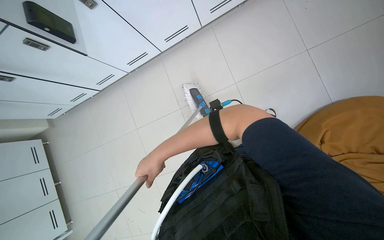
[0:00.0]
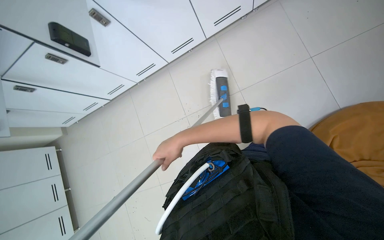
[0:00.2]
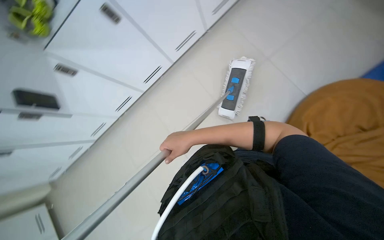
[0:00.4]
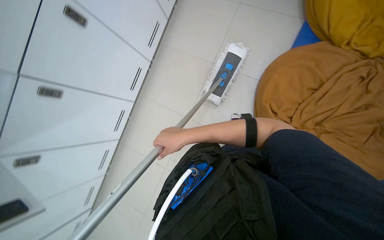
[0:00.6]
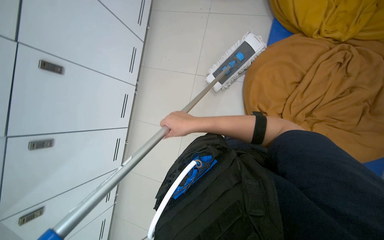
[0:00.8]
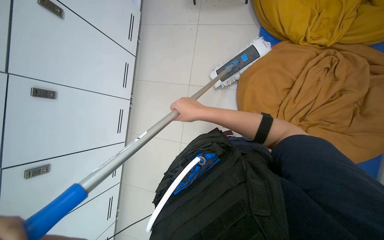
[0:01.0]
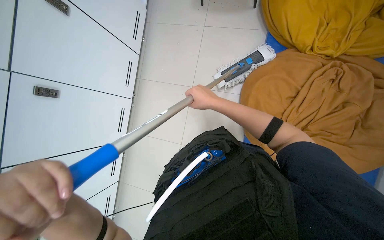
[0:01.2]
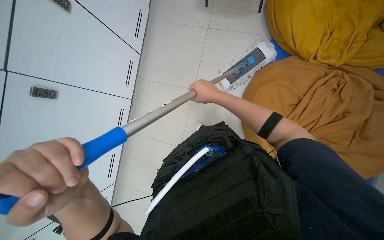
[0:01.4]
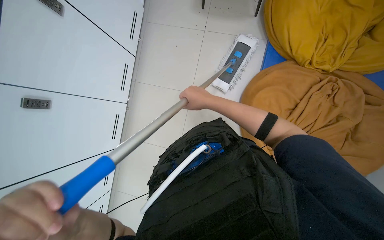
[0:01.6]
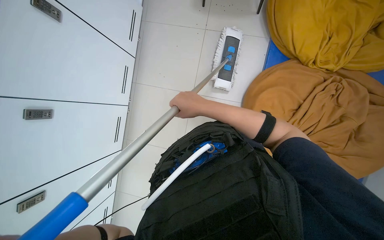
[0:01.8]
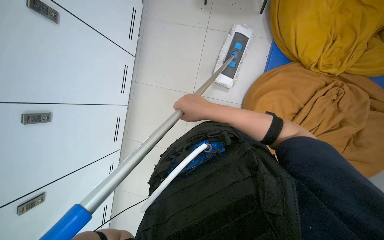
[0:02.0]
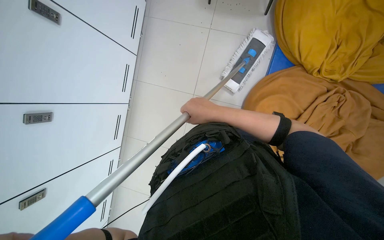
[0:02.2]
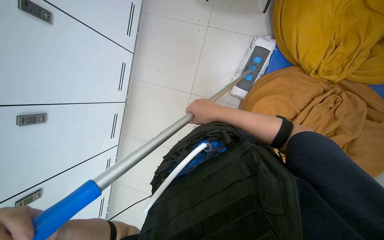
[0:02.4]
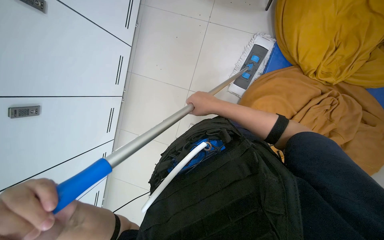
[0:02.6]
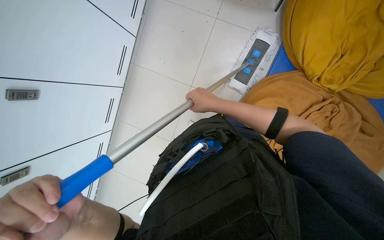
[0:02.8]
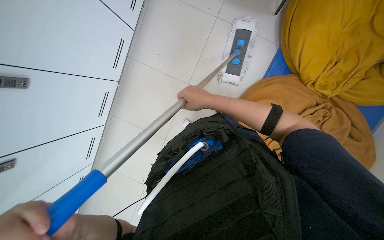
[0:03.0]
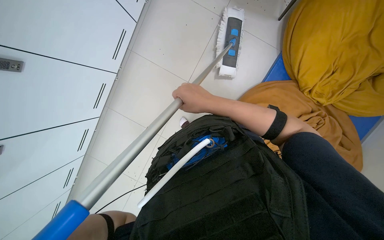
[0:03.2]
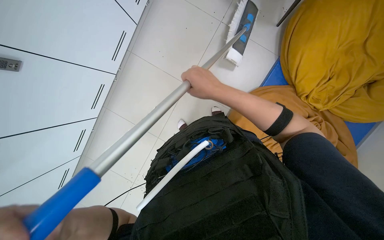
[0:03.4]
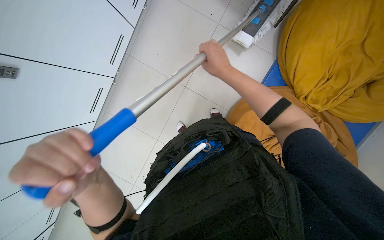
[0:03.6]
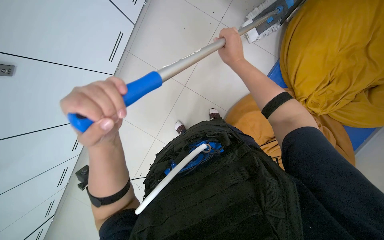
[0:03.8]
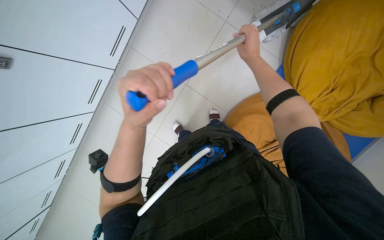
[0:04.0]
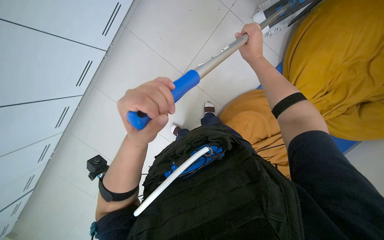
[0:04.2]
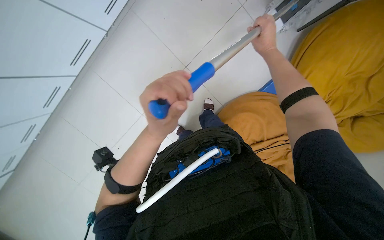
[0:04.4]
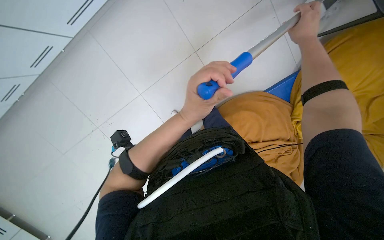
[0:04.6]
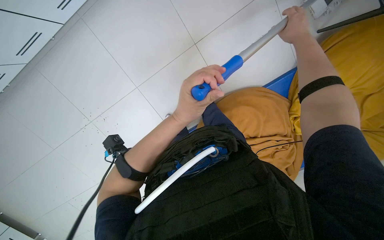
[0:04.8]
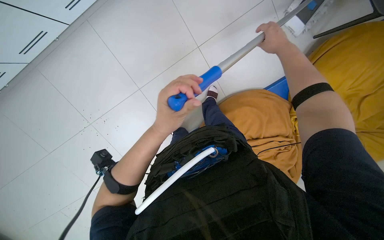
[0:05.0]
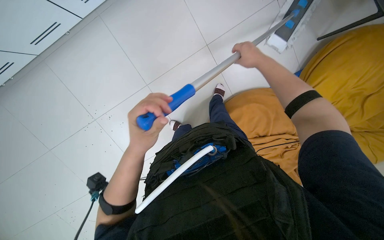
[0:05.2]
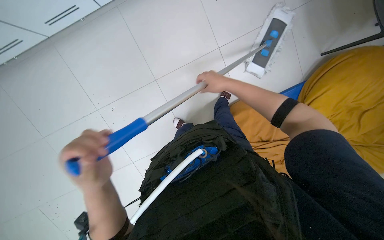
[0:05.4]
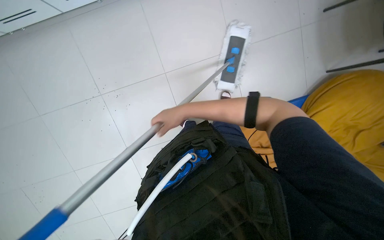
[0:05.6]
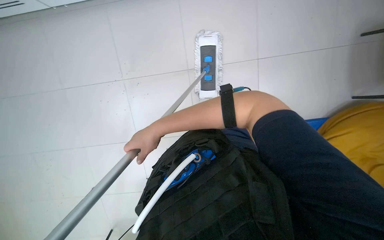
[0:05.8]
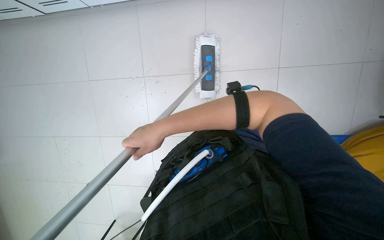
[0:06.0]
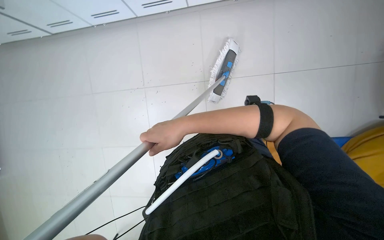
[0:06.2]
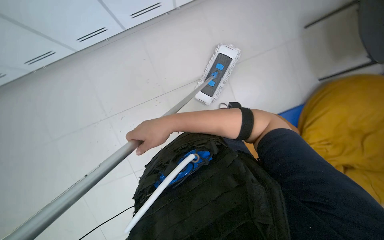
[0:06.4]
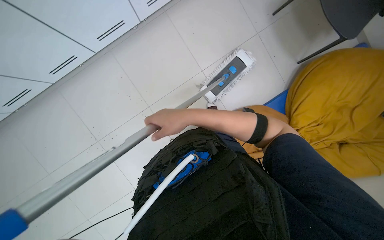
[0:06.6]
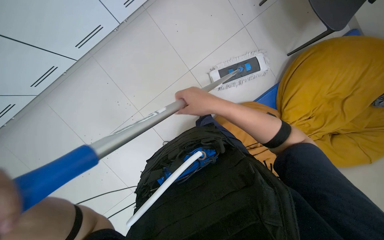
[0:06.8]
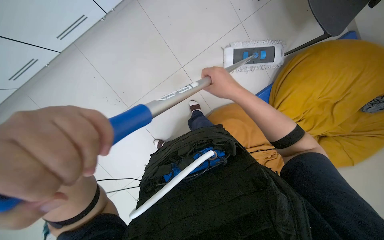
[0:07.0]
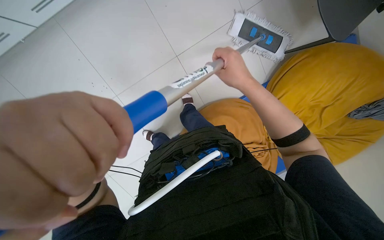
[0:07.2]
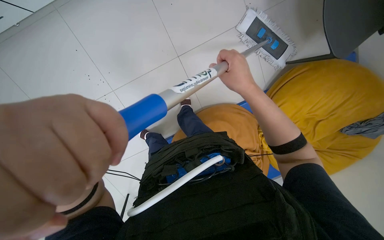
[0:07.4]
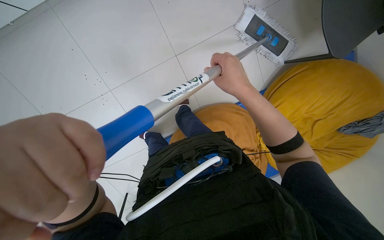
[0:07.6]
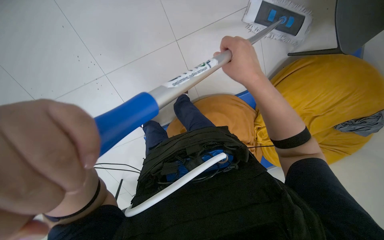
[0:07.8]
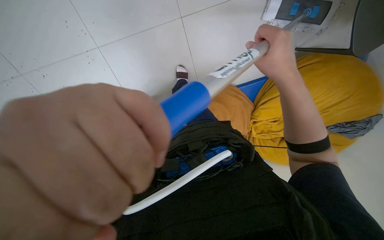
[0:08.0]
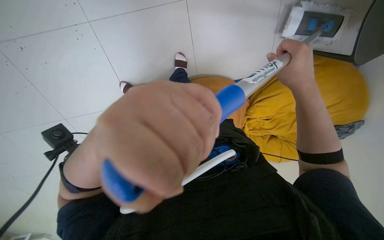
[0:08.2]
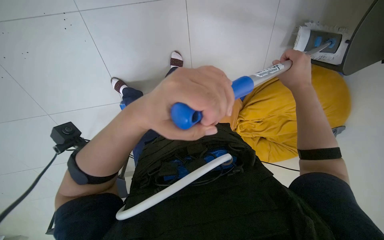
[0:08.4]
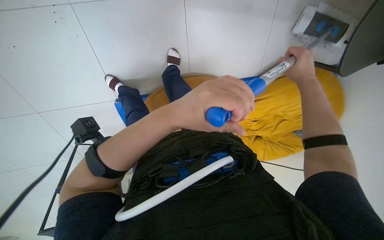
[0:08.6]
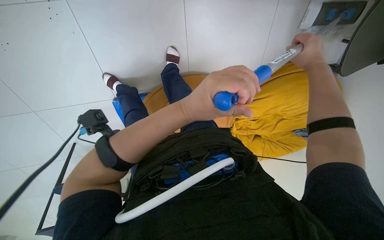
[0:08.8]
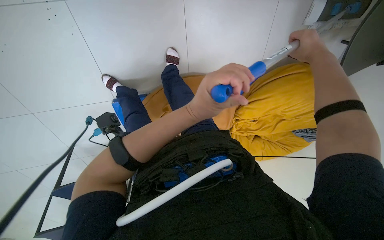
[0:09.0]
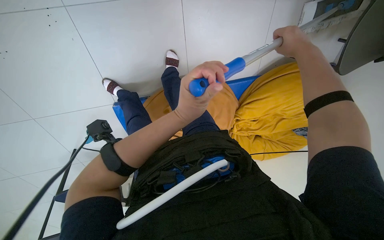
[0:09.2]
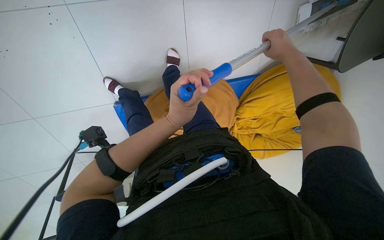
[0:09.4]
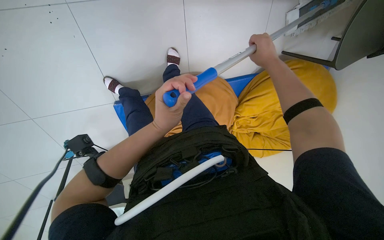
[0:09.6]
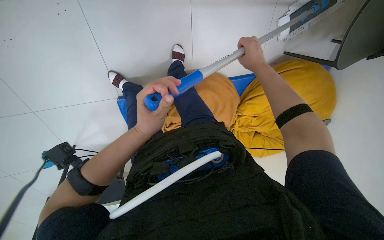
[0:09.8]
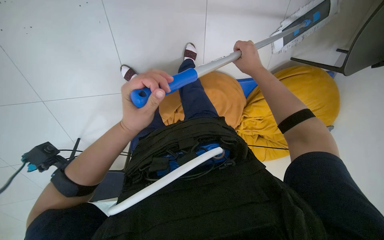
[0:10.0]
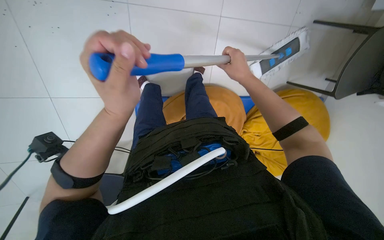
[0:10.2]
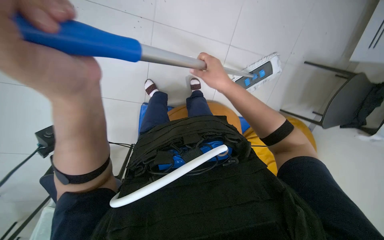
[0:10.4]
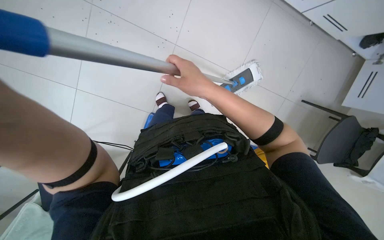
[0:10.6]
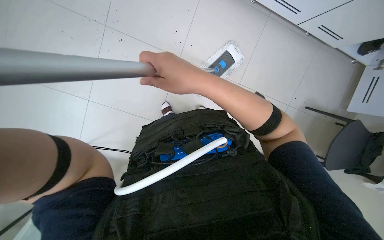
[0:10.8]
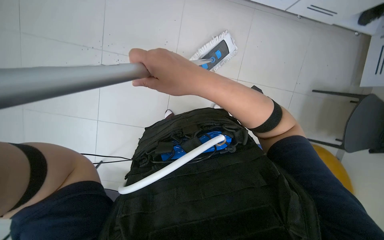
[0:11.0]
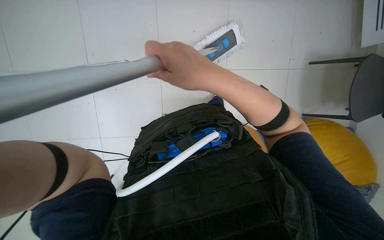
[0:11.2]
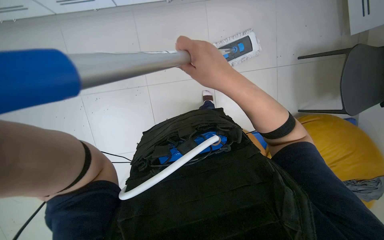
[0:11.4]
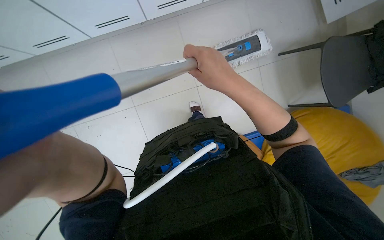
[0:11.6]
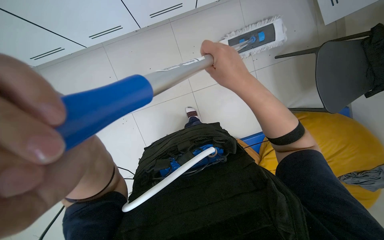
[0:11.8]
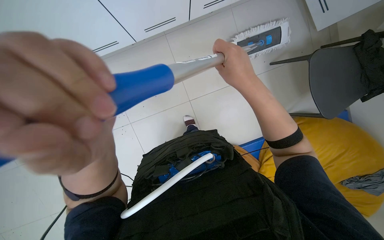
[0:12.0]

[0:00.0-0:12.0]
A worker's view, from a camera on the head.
Job: mopping floor.
The whole recording: Mopping floor. The worker mops the floor with a flat mop.
0:00.0 to 0:01.6: The head travels about 50 cm. The head rotates roughly 55 degrees to the right. The wearer looks approximately 15 degrees further upward.
0:03.0 to 0:04.4: The right hand is displaced up the picture, to the right and farther from the camera by approximately 25 cm.
0:04.4 to 0:06.0: The camera sweeps to the right, by about 15 degrees. The right hand moves to the left and down the picture, about 70 cm.
0:06.0 to 0:07.6: The camera is aimed roughly 15 degrees further to the right. The right hand is displaced to the right and up the picture by some 60 cm.
0:07.6 to 0:09.0: The view tilts about 15 degrees downward. The right hand is displaced to the right by roughly 20 cm.
0:09.0 to 0:10.4: The left hand travels nearer to the camera and to the left by about 25 cm; the right hand is displaced to the left by about 25 cm.
0:10.4 to 0:12.0: The view tilts about 15 degrees upward. The right hand moves nearer to the camera, about 20 cm.

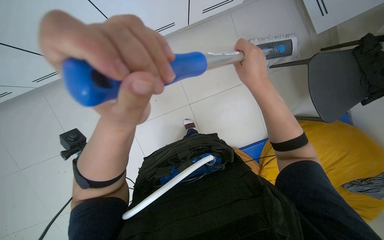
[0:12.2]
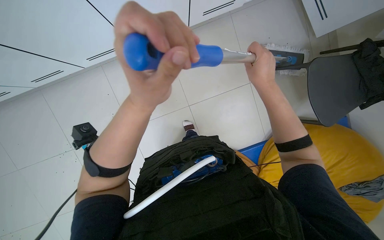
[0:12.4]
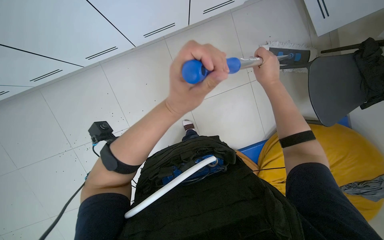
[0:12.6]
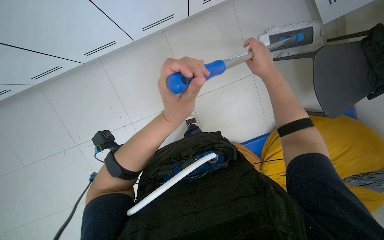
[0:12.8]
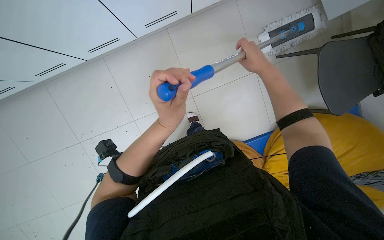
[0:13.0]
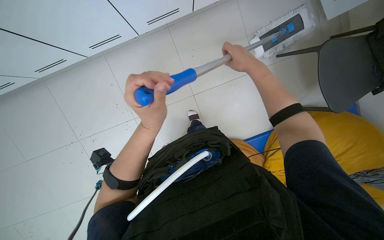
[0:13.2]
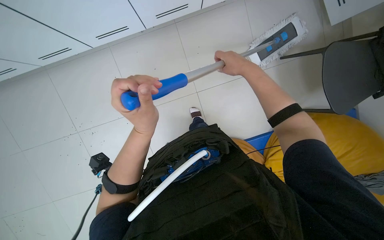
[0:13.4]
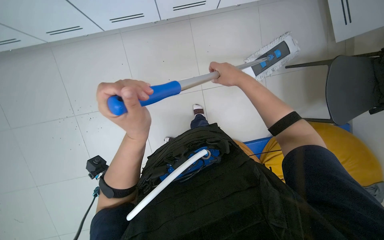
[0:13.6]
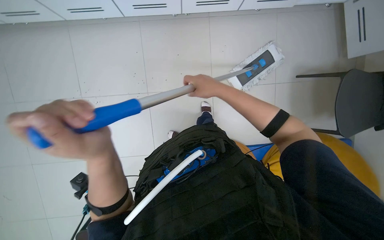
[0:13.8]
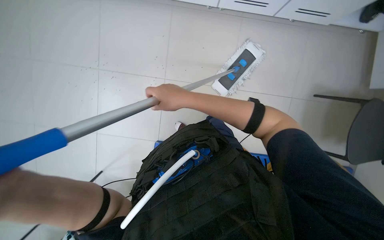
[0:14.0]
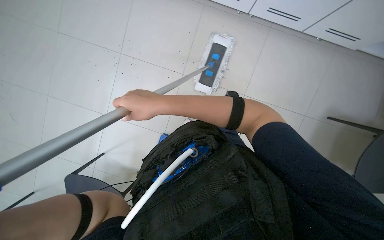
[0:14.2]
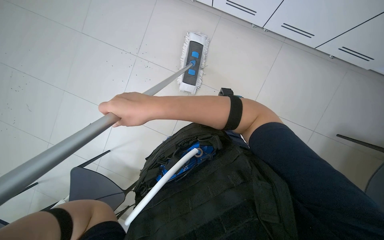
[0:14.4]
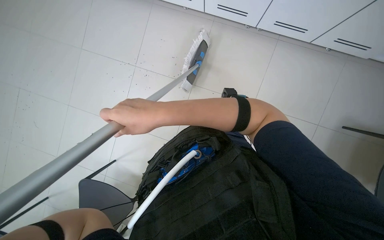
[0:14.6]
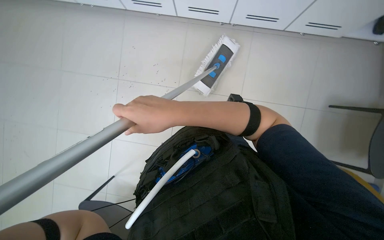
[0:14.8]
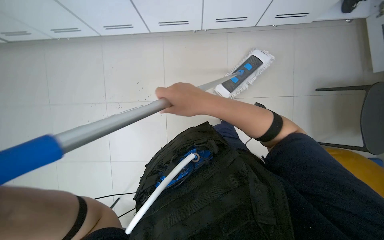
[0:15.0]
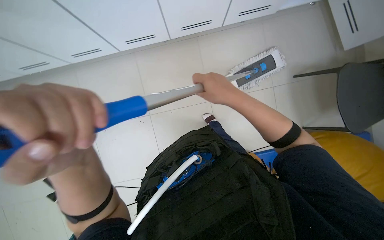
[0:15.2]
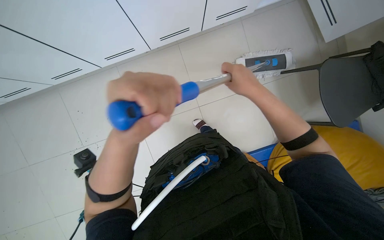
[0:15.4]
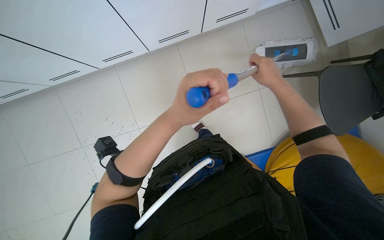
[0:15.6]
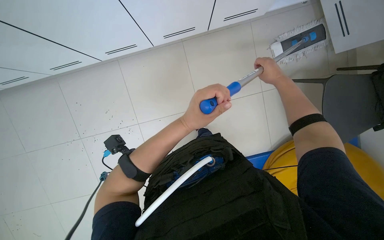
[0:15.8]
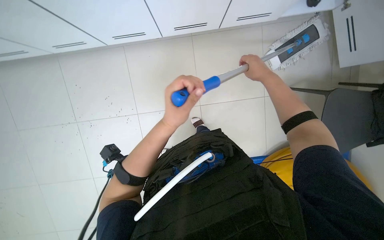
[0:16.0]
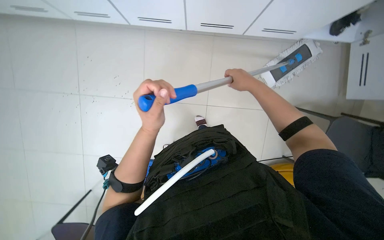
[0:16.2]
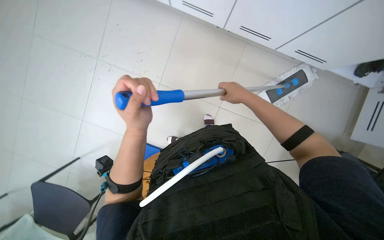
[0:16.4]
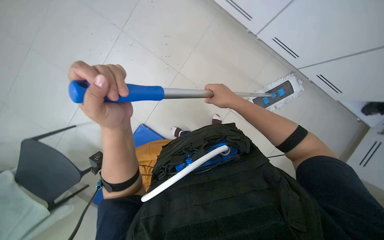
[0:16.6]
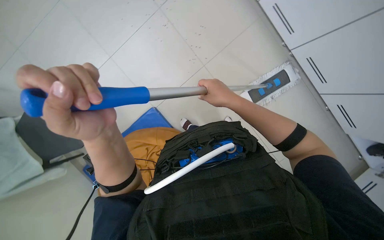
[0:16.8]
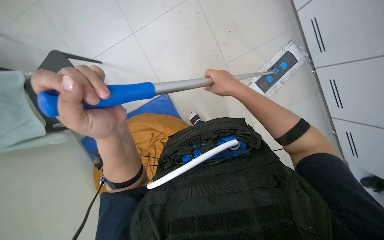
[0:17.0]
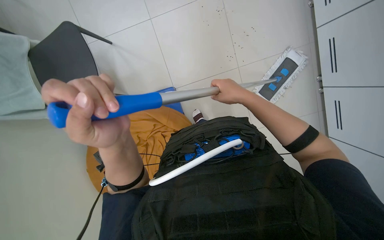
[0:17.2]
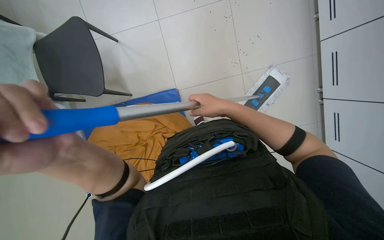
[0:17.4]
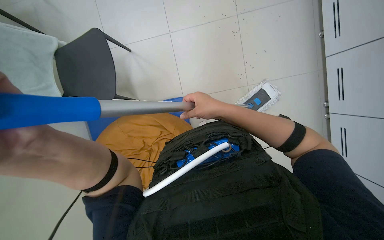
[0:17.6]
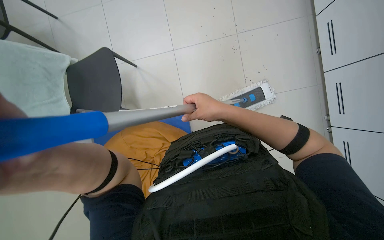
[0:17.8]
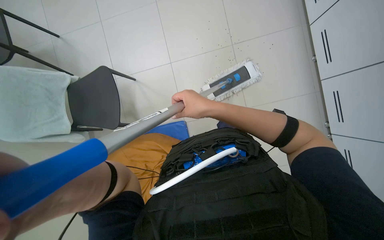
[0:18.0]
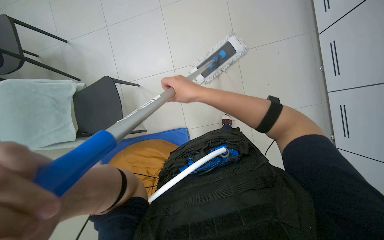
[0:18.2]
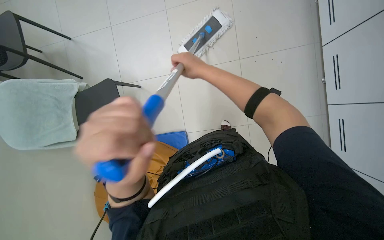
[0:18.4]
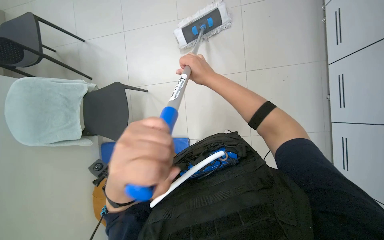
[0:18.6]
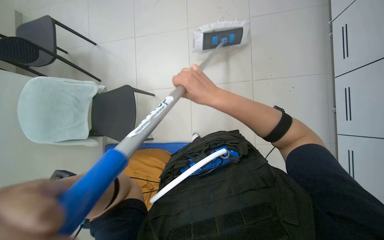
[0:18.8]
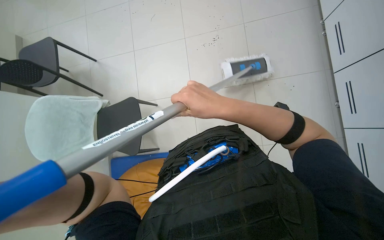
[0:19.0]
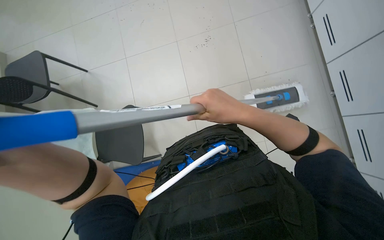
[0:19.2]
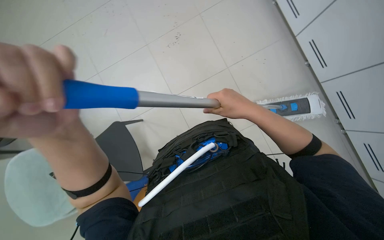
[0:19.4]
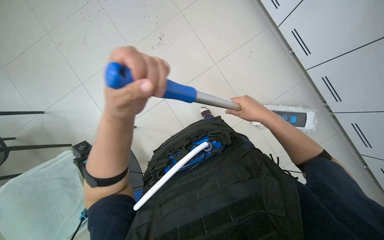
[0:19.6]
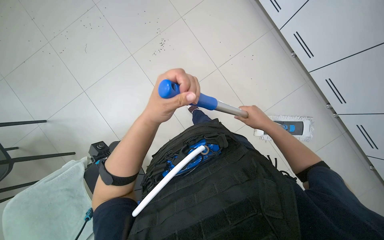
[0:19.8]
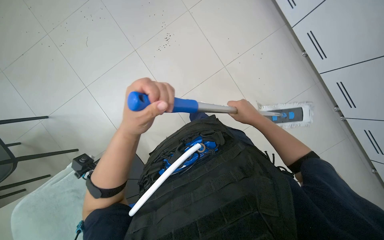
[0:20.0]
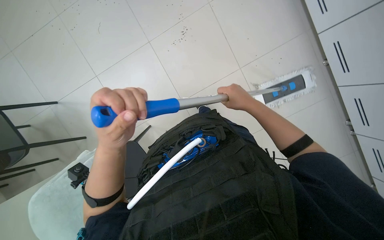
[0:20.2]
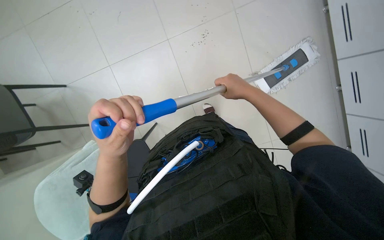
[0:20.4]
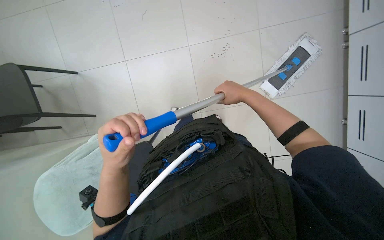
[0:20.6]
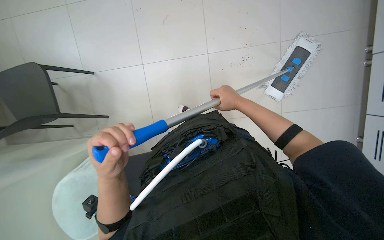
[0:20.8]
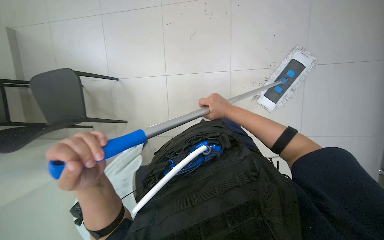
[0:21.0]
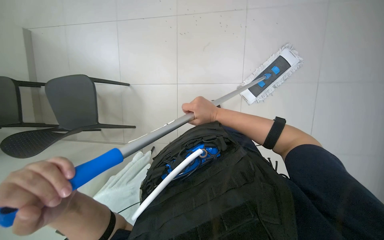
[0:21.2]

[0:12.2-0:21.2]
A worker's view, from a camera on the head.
Job: mopping floor.
The whole recording: Mopping floor. The worker mops the floor with a flat mop.
0:12.2 to 0:13.8: The right hand moves to the left, about 25 cm.
0:15.2 to 0:16.6: The scene rotates clockwise by roughly 45 degrees.
0:16.6 to 0:18.2: The scene rotates clockwise by roughly 45 degrees.
0:19.8 to 0:21.2: Everything in view rotates about 30 degrees clockwise. The two hands go approximately 30 cm to the left.
